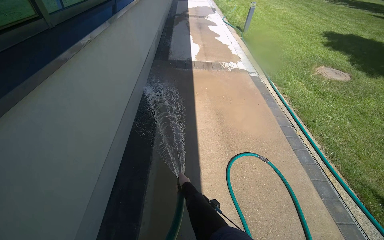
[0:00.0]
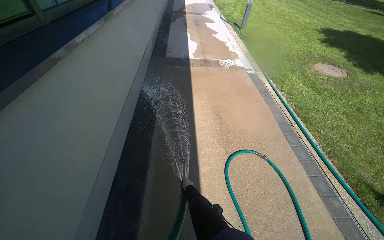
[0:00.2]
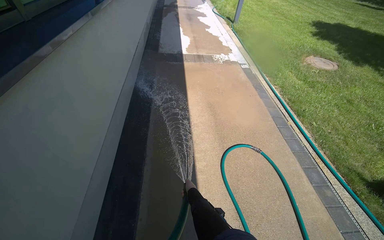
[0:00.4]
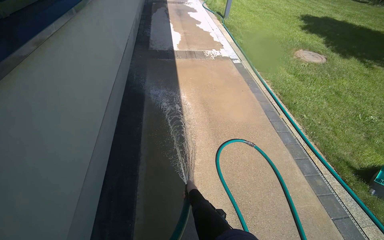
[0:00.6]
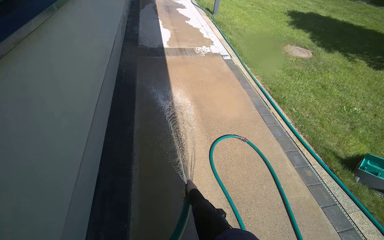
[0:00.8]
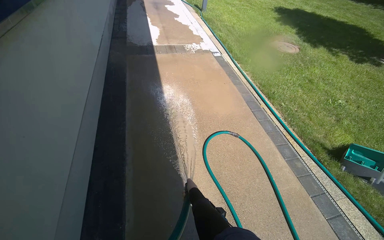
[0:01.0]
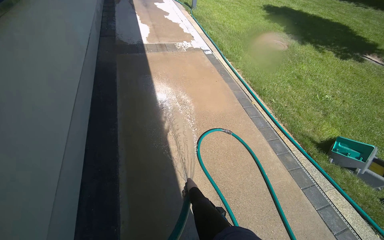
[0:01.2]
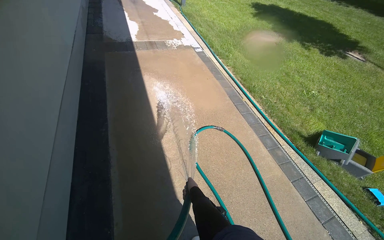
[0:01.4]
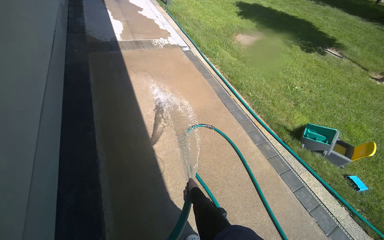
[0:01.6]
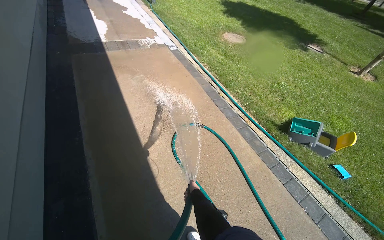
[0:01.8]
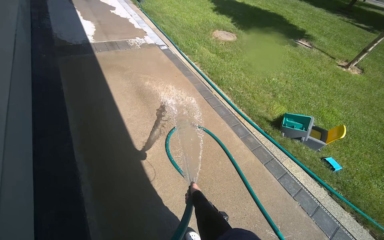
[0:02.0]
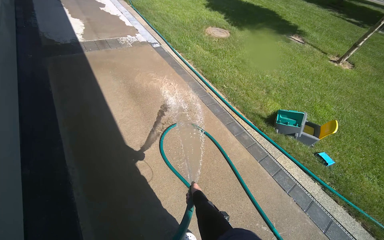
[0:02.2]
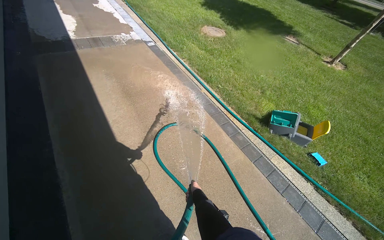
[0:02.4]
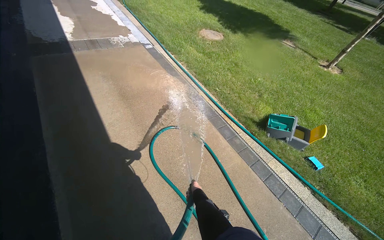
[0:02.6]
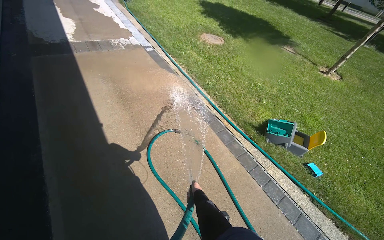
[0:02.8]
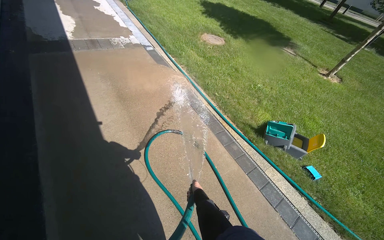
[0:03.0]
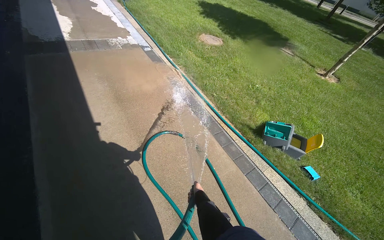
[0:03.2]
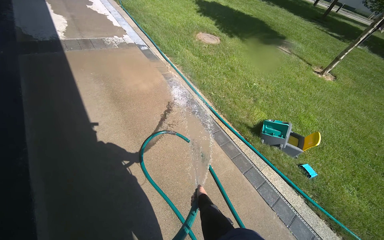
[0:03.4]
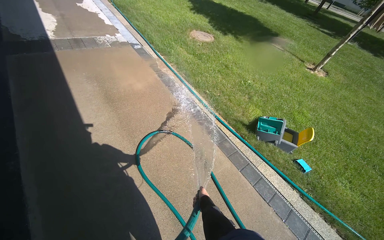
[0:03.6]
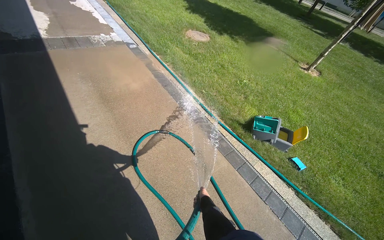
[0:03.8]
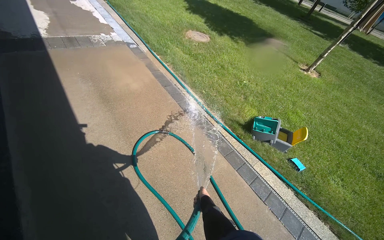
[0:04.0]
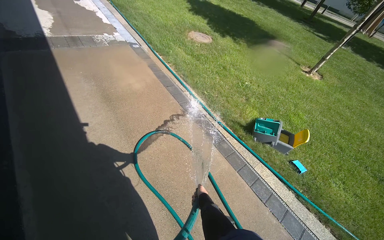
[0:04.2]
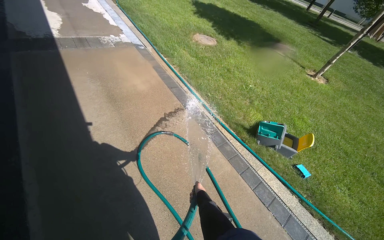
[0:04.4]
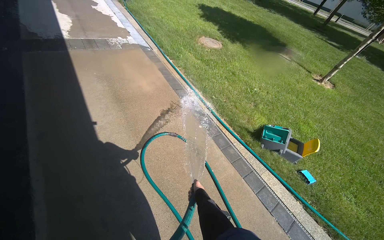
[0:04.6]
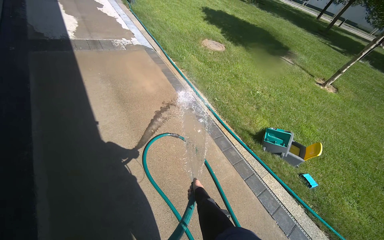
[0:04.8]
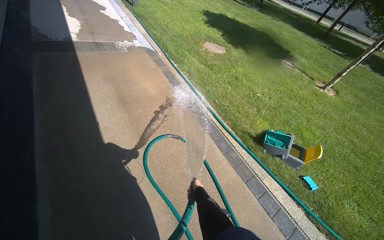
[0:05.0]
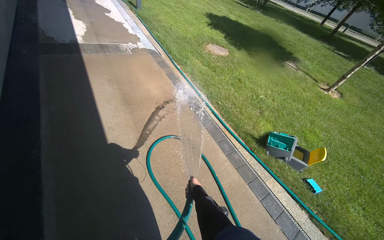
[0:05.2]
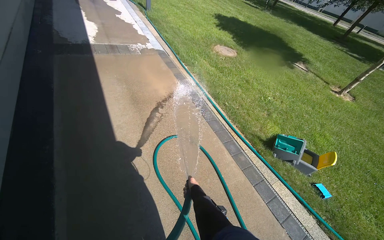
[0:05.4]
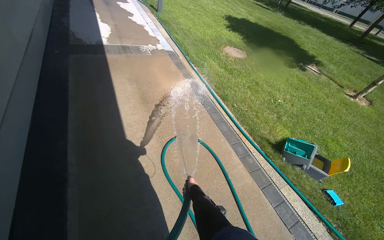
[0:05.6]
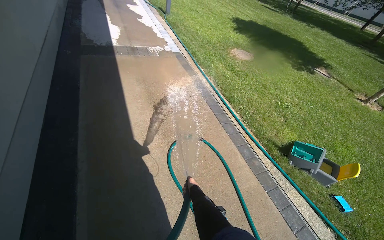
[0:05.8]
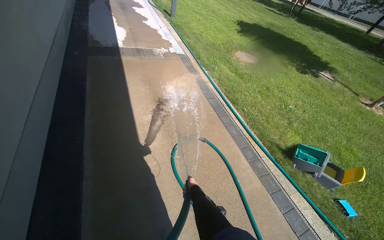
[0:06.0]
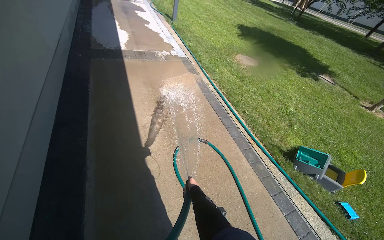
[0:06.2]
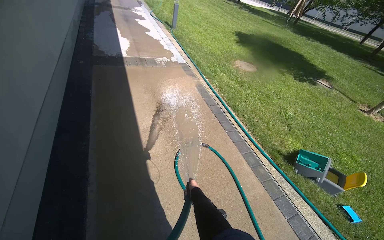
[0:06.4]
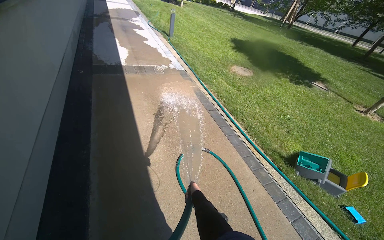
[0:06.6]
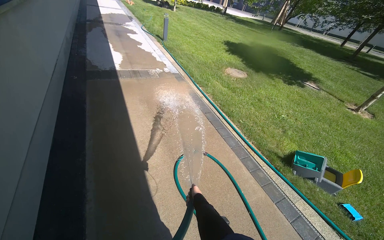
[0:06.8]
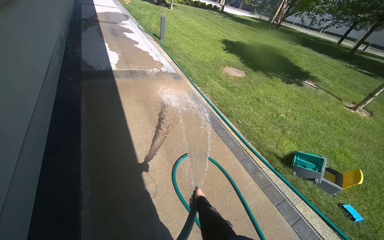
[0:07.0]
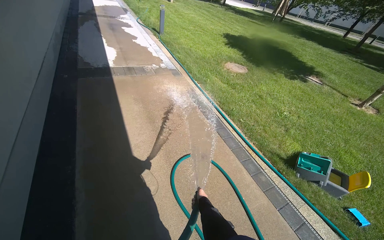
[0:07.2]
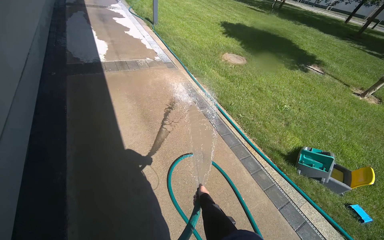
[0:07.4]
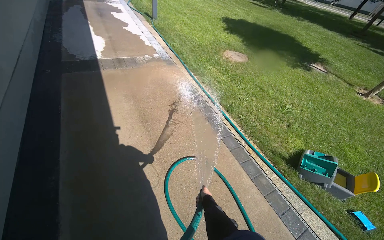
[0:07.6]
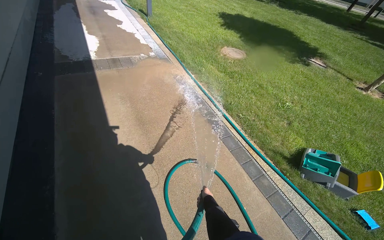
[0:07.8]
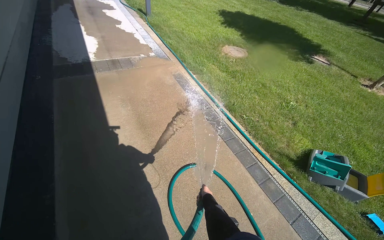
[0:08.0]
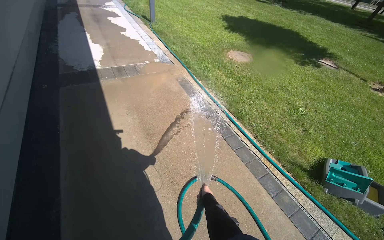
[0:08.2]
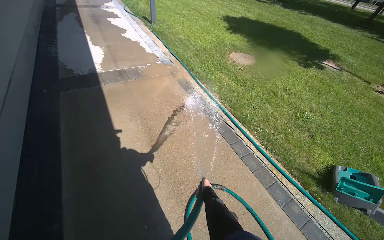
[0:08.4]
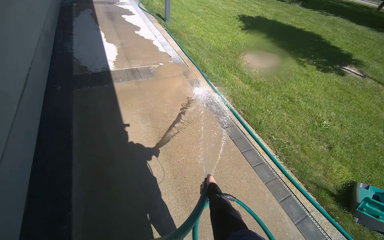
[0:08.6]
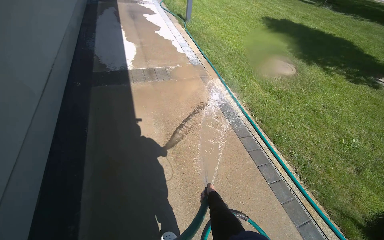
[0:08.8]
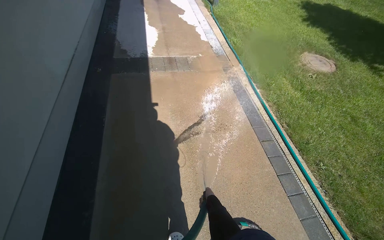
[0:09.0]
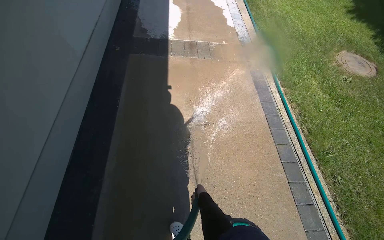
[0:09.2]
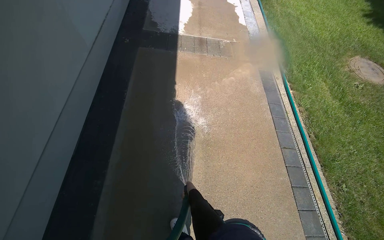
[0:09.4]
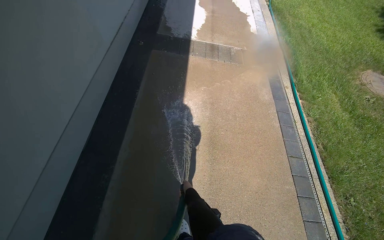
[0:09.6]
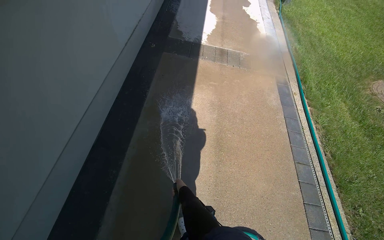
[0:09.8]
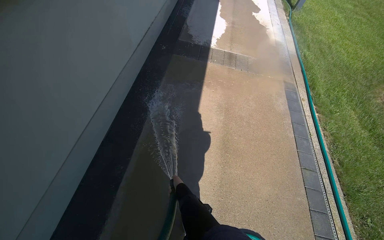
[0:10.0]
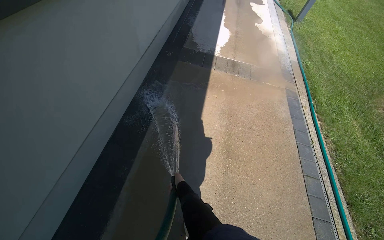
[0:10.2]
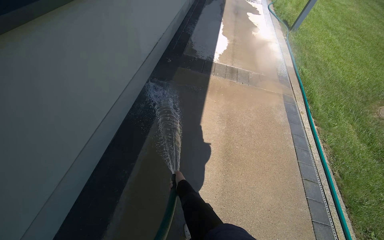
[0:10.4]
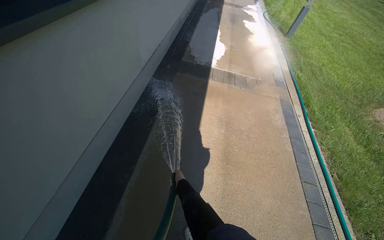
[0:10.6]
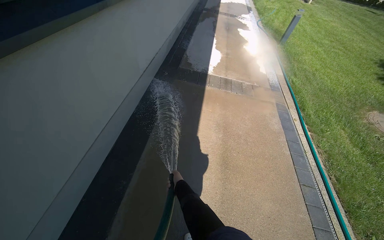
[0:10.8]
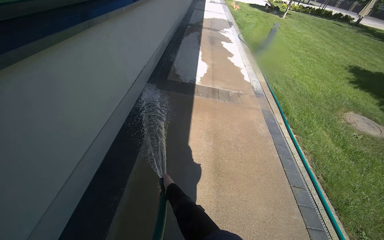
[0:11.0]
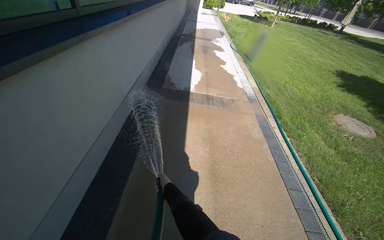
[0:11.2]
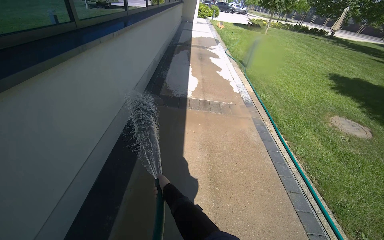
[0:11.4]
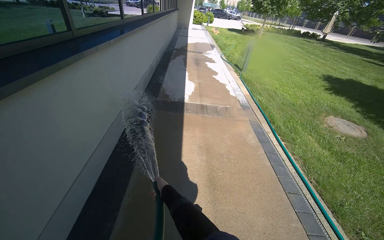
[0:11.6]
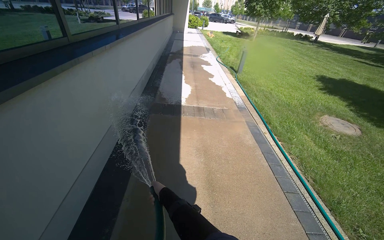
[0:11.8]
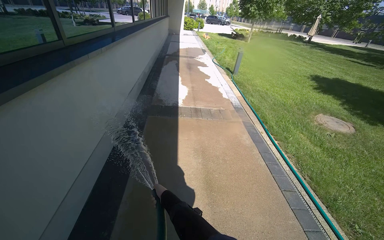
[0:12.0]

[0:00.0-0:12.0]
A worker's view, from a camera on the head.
Job: wiping surfaces.
The whole recording: Spraying water on sidewalk. The worker sprays water on the sidewalk next to the building.
0:00.0 to 0:01.6: The wearer looks some 25 degrees further to the right.
0:01.6 to 0:03.0: The right hand travels farther from the camera by roughly 20 cm.
0:04.4 to 0:06.0: The right hand shifts some 15 cm nearer to the camera.
0:06.0 to 0:07.6: The right hand travels farther from the camera by some 30 cm.
0:07.6 to 0:09.0: The wearer moves about 70 cm.
0:09.0 to 0:10.4: The right hand heads to the left, covering about 35 cm.
0:10.4 to 0:12.0: The camera pitches upward, by approximately 15 degrees.

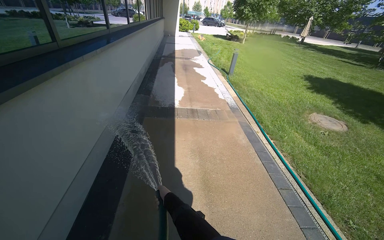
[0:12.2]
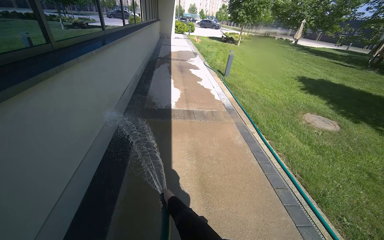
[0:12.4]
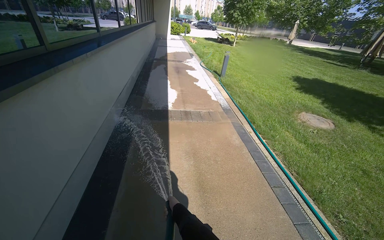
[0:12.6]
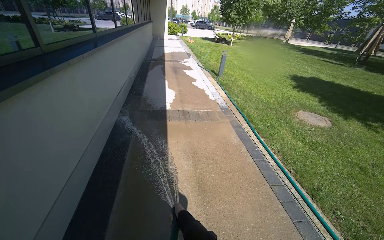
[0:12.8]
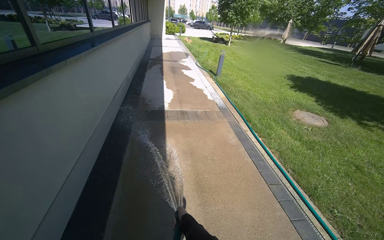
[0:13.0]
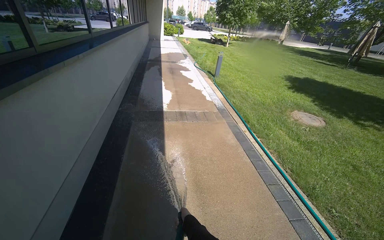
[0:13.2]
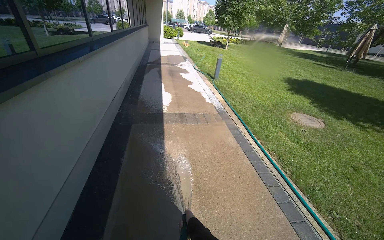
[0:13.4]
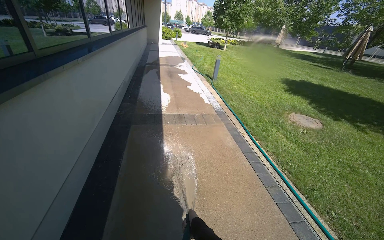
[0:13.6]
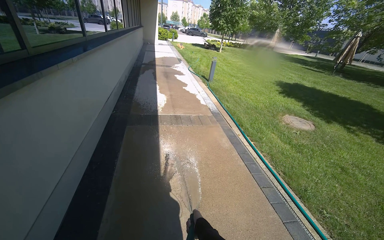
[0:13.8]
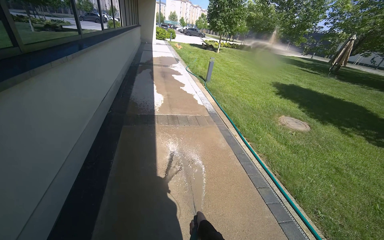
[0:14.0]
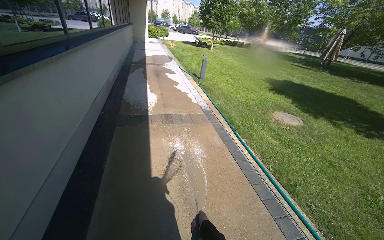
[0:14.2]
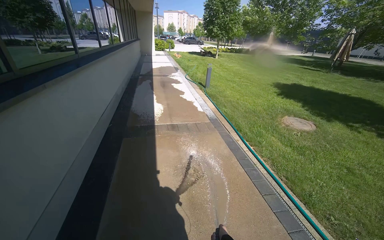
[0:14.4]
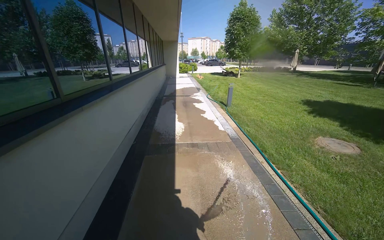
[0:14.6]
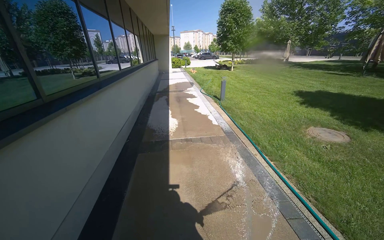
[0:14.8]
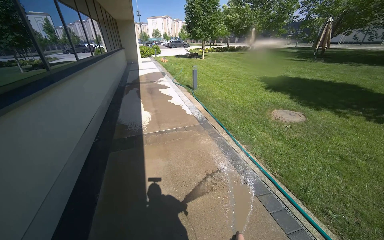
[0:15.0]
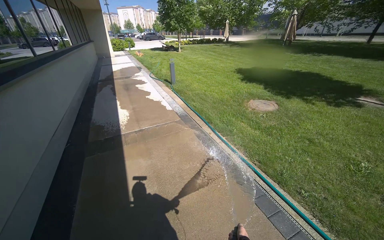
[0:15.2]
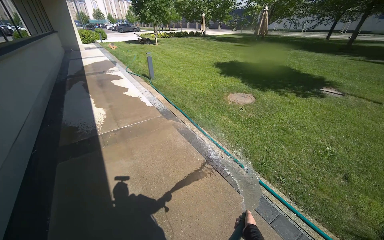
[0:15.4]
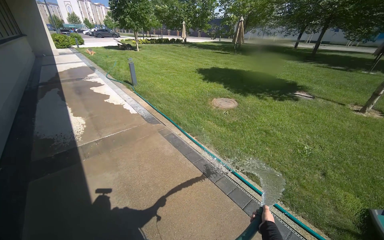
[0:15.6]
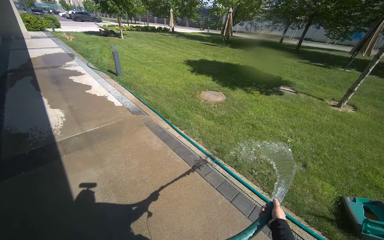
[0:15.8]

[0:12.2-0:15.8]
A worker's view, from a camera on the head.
Job: wiping surfaces.
The whole recording: Spraying water on sidewalk. The worker sprays water on the sidewalk next to the building.
0:14.0 to 0:15.8: The wearer moves about 40 cm. The head rotates some 30 degrees to the right.

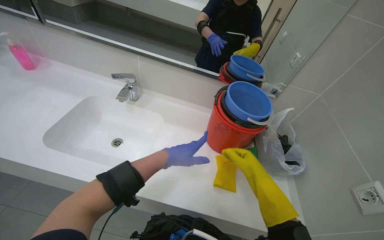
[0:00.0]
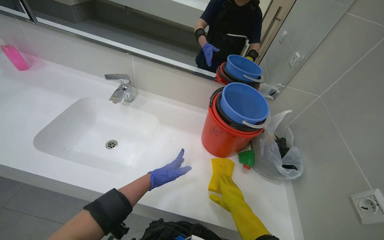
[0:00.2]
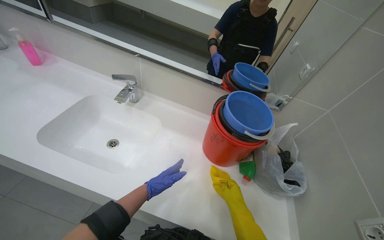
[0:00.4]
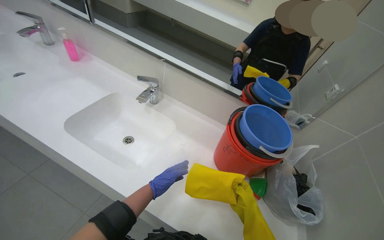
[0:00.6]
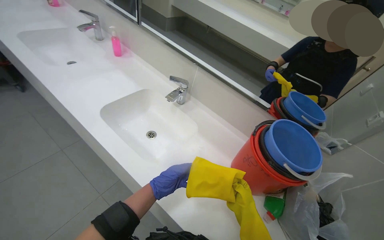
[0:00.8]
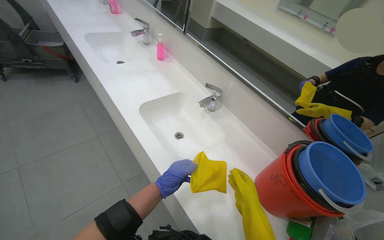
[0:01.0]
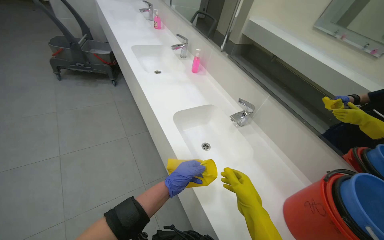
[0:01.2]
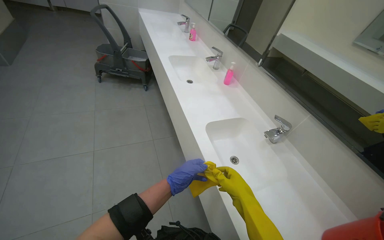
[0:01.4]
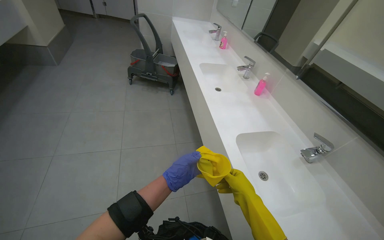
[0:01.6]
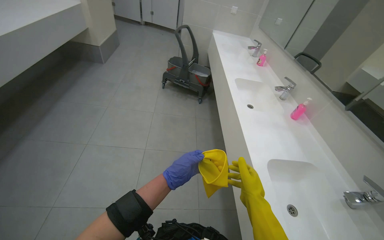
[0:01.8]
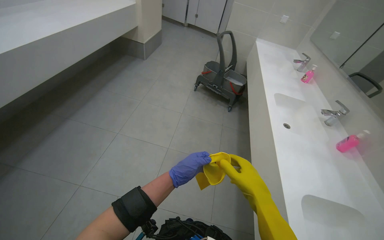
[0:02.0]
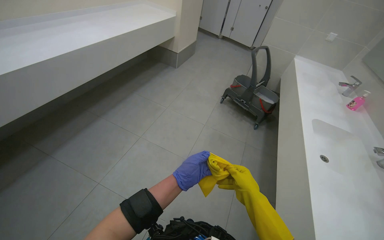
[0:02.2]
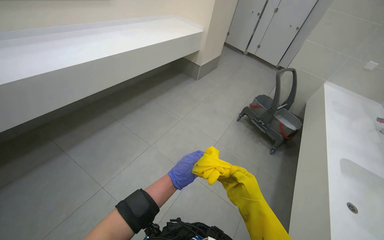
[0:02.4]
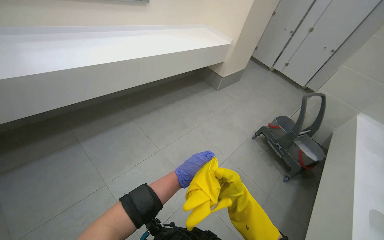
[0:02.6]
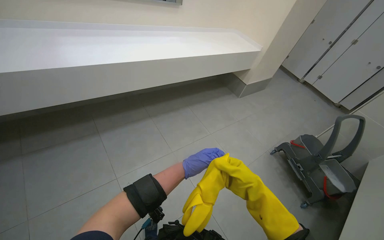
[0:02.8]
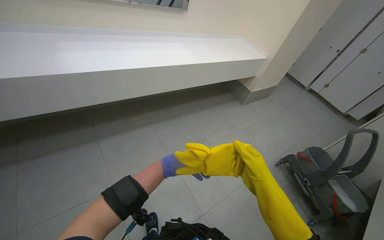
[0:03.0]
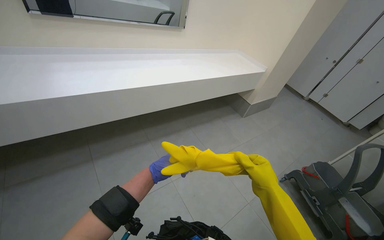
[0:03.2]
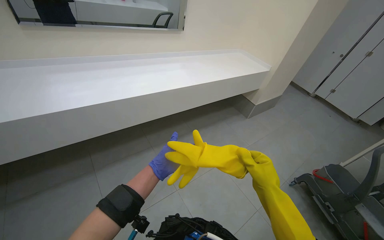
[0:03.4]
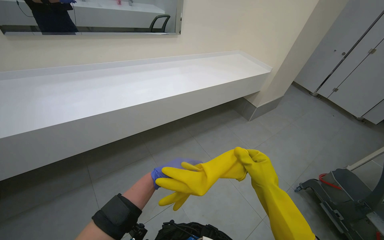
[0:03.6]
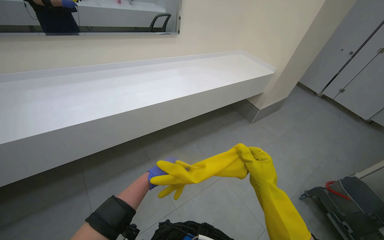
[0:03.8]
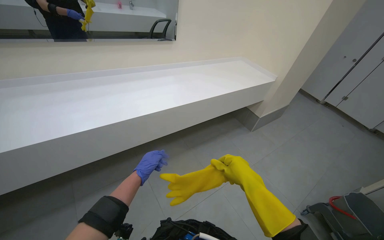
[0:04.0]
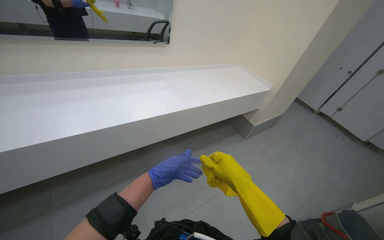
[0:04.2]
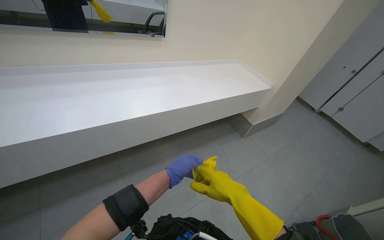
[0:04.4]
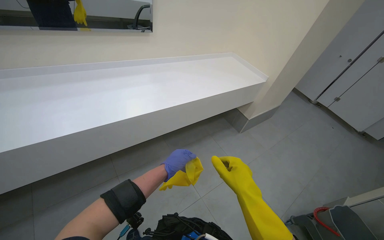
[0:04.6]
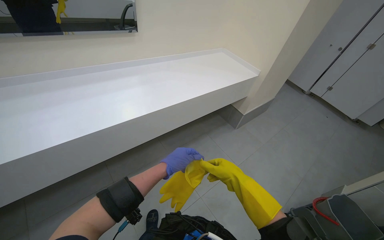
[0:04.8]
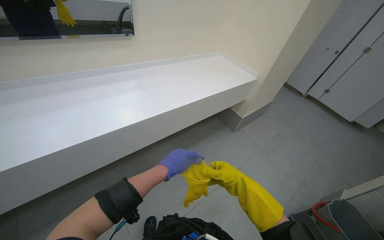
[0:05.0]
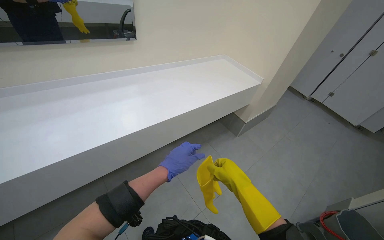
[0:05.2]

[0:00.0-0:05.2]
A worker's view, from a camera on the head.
Job: organizing items.
The whole recording: Organizing equipment for cleaning. The worker organizes the equipment for cleaning.
0:00.0 to 0:01.8: The wearer's head swings roughly 75 degrees to the left. The wearer looks about 20 degrees further upward.
0:01.8 to 0:03.4: The camera is carried about 60 cm. The head rotates roughly 60 degrees to the left. The wearer looks some 25 degrees further upward.
0:03.4 to 0:05.2: The left hand moves some 10 cm down the picture and comes back.
